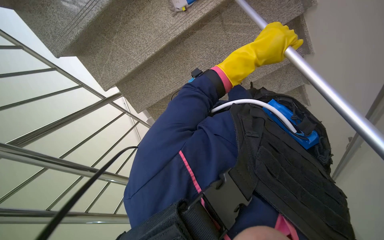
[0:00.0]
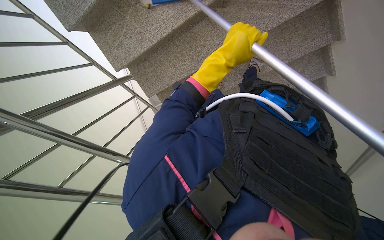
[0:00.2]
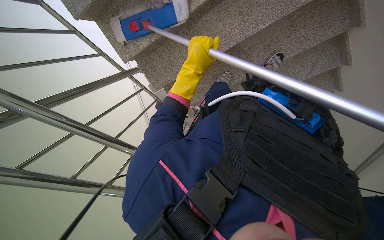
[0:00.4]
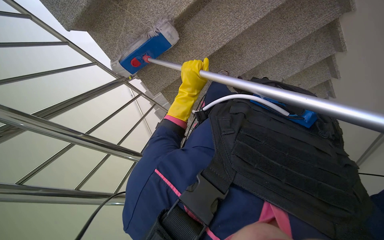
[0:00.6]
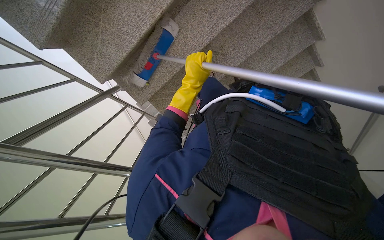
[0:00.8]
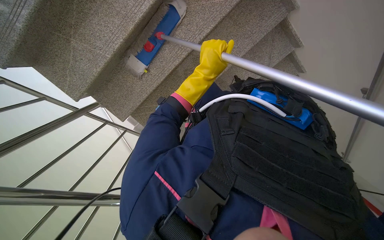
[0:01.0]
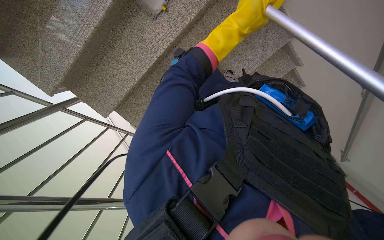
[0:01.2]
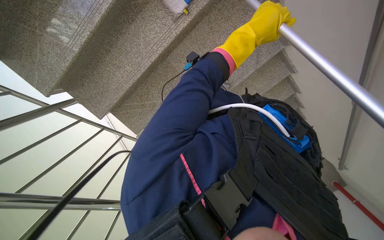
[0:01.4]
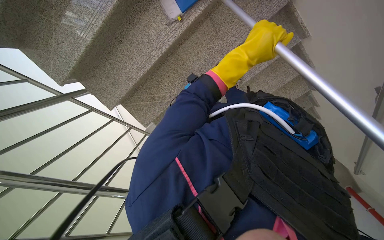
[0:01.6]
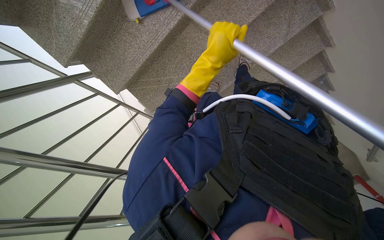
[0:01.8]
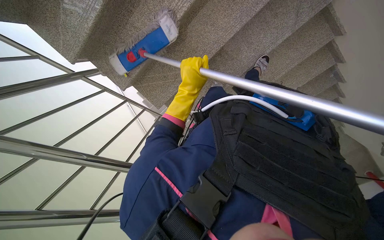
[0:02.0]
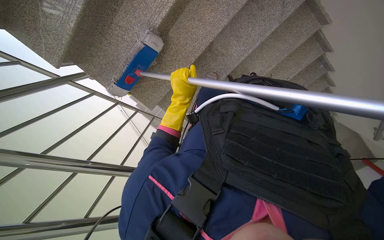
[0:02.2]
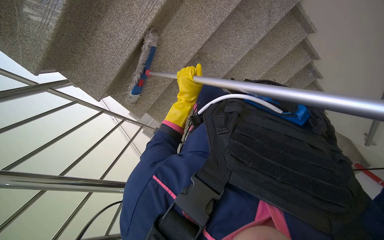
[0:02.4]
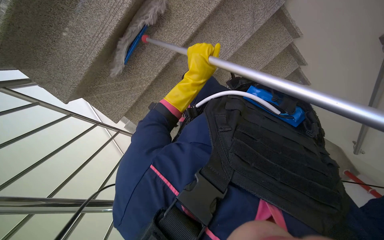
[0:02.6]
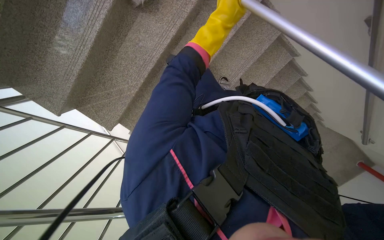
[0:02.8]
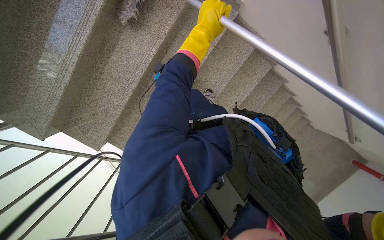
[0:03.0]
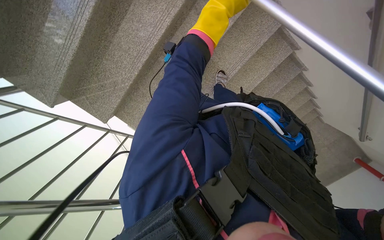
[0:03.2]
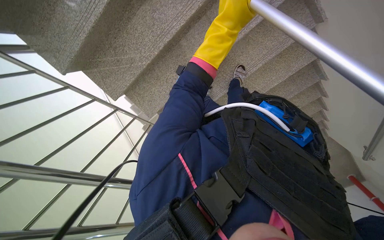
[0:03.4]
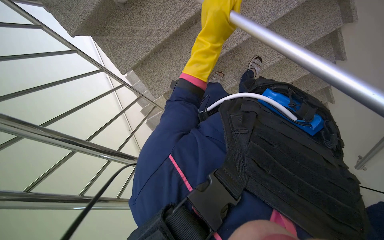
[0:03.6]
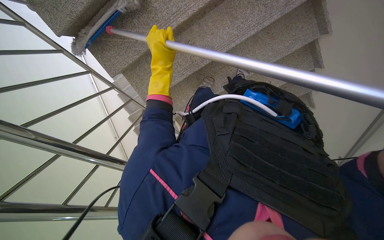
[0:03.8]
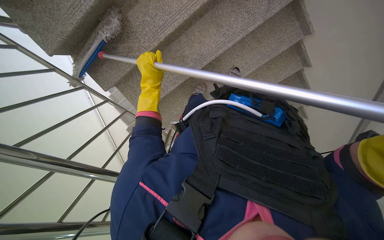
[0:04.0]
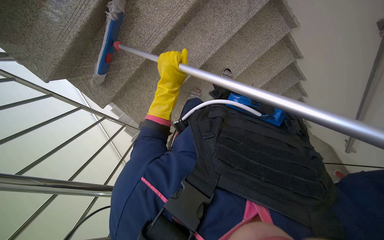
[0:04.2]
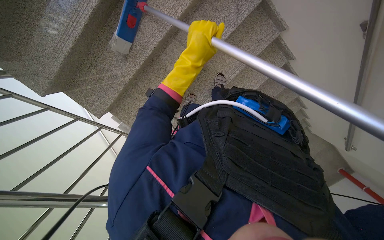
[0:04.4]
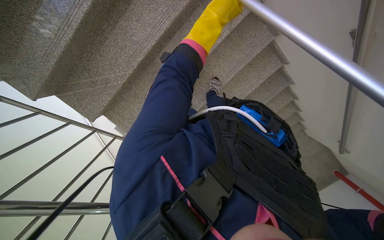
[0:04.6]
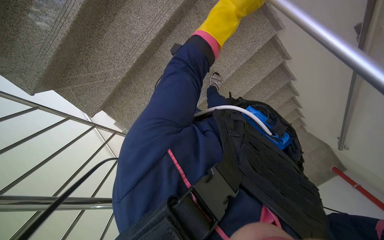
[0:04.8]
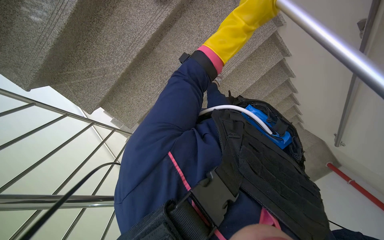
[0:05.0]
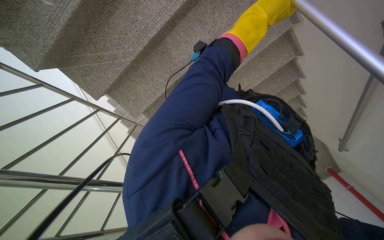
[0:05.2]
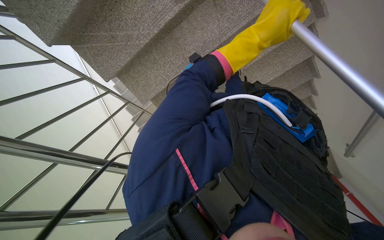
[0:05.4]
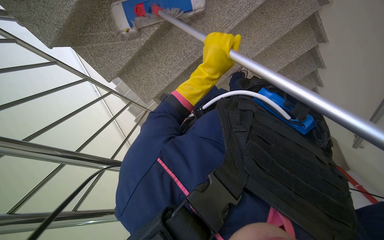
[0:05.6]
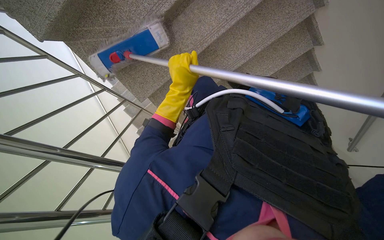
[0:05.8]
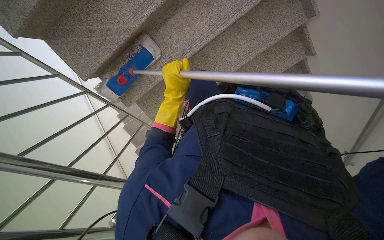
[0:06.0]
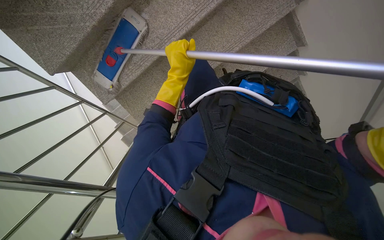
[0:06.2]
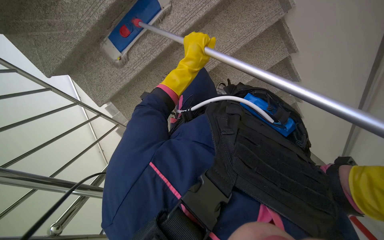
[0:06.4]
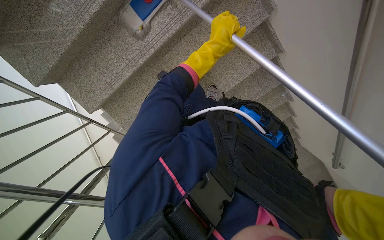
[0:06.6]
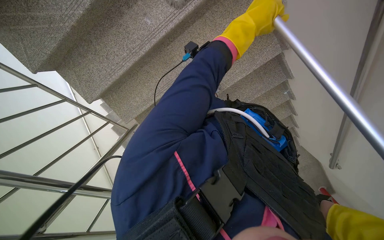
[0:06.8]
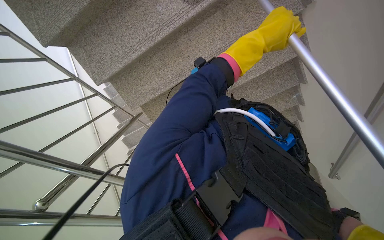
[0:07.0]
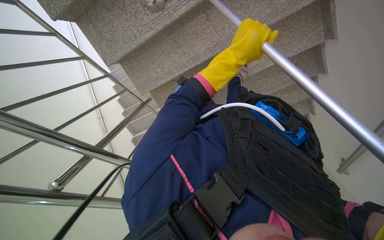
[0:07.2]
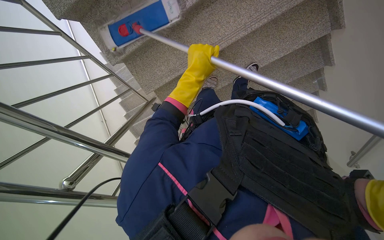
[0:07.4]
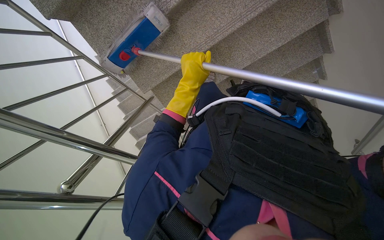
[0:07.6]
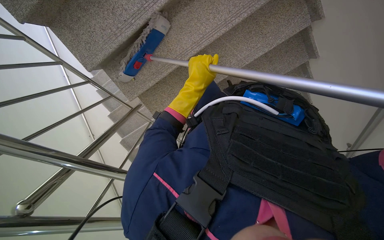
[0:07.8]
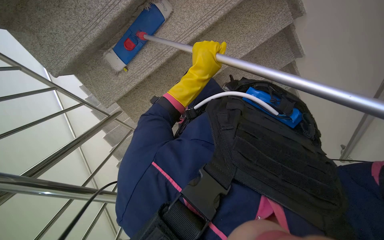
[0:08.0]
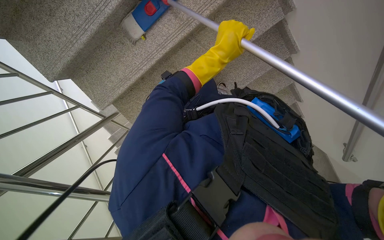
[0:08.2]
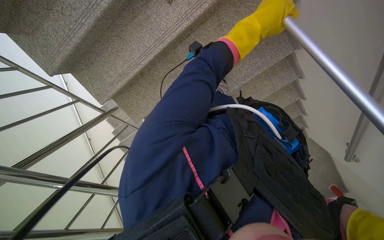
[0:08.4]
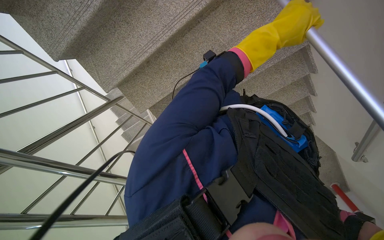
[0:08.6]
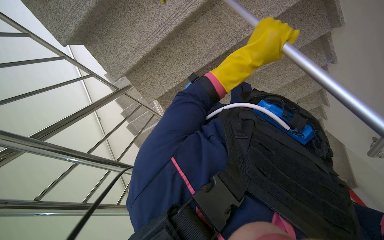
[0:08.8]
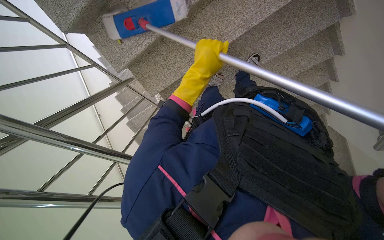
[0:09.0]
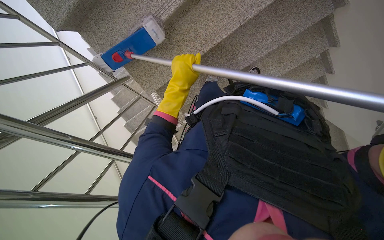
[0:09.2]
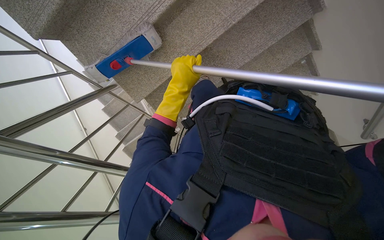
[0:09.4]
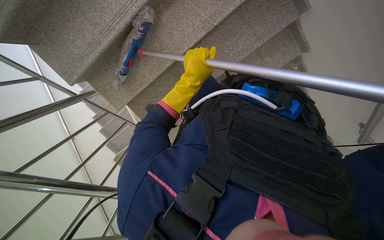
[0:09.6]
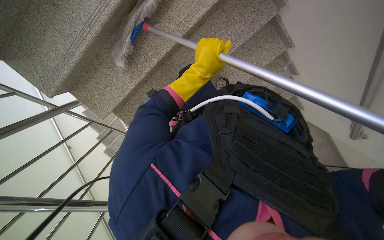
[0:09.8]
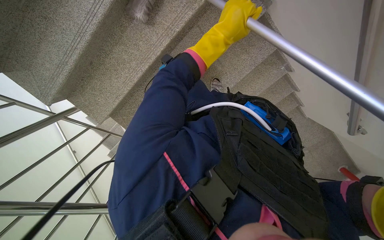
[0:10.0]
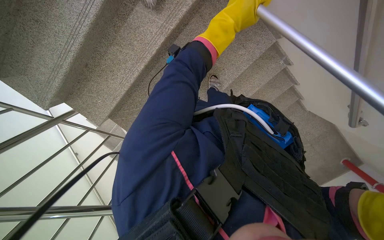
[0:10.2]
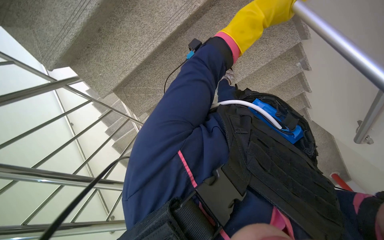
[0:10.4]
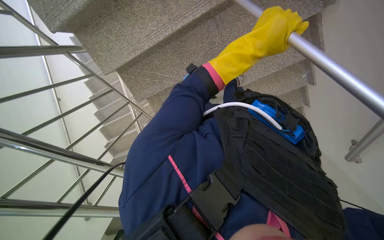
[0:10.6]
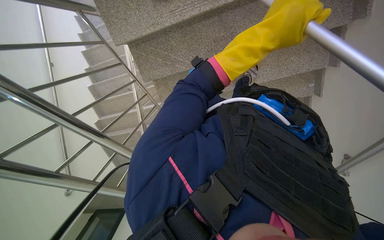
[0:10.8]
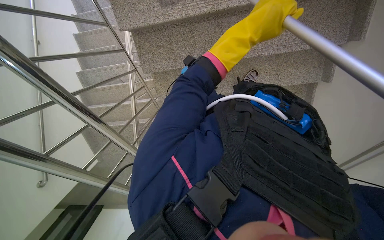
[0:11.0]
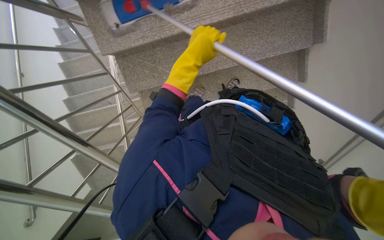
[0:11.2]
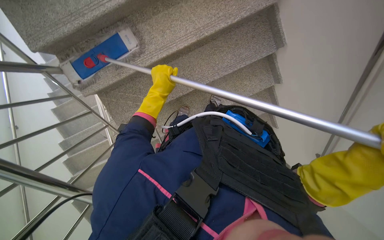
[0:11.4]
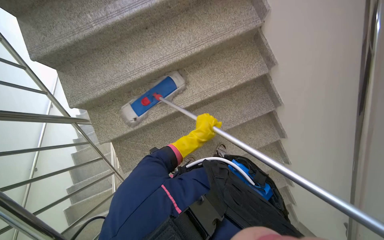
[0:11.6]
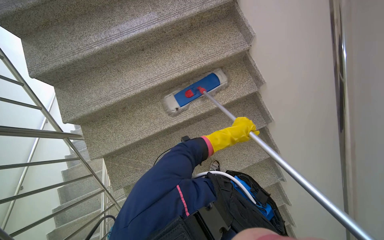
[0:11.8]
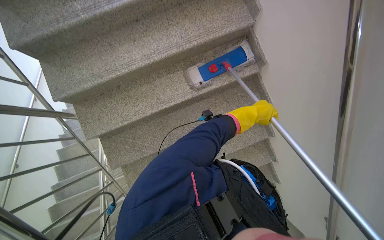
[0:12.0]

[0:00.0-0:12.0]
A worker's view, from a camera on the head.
Job: mopping floor.
The whole recording: Mopping stairs. The worker mops the stairs and landing with a long-handled mop.
0:00.0 to 0:01.6: The left hand travels to the left and back again, roughly 30 cm each way.
0:04.4 to 0:06.0: The left hand travels farther from the camera and down the picture by approximately 30 cm, and goes to the right and returns, about 15 cm each way.
0:06.0 to 0:07.6: The left hand reaches approximately 40 cm to the right, then returns.
0:07.6 to 0:09.0: The left hand goes to the right and returns, about 40 cm each way.
0:09.0 to 0:10.4: The left hand heads up the picture and to the right, covering some 25 cm.
0:10.4 to 0:12.0: The camera sweeps to the right, by about 20 degrees. The left hand heads down the picture, covering roughly 30 cm.

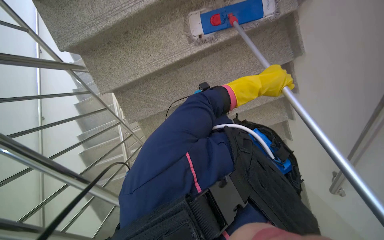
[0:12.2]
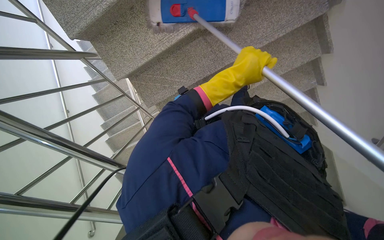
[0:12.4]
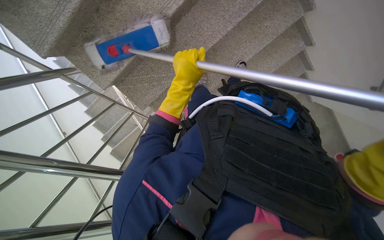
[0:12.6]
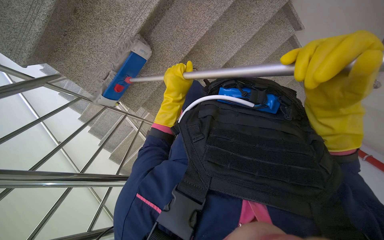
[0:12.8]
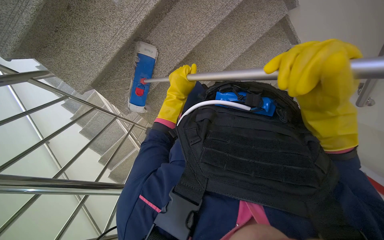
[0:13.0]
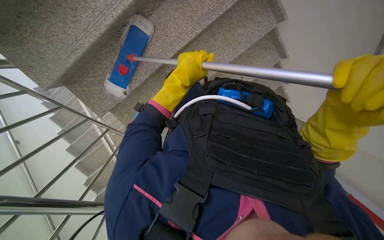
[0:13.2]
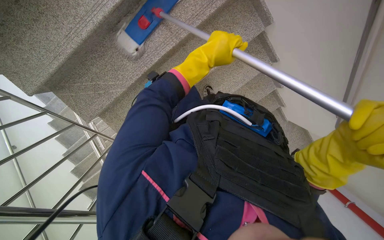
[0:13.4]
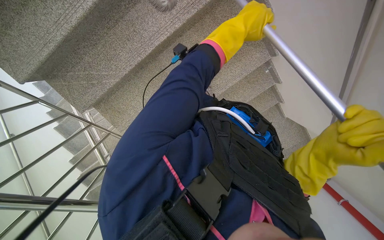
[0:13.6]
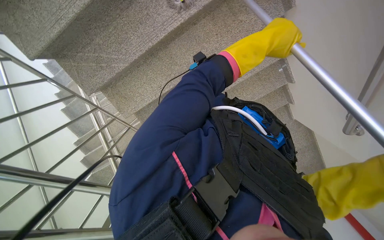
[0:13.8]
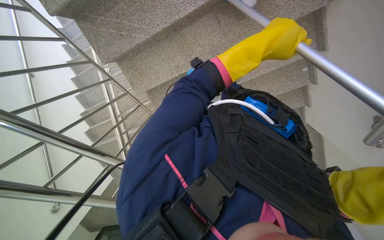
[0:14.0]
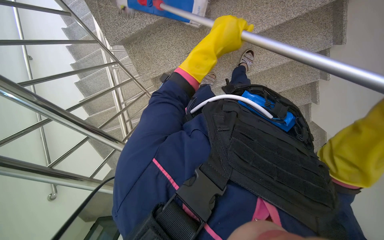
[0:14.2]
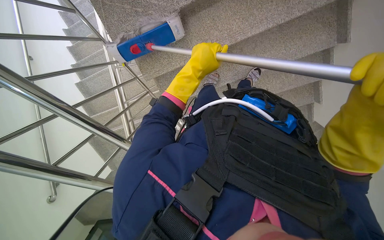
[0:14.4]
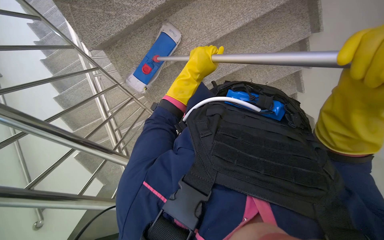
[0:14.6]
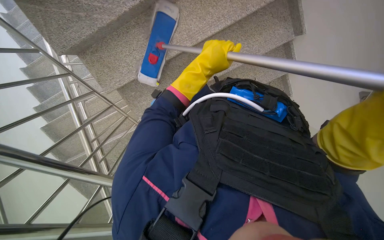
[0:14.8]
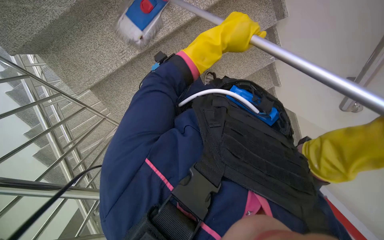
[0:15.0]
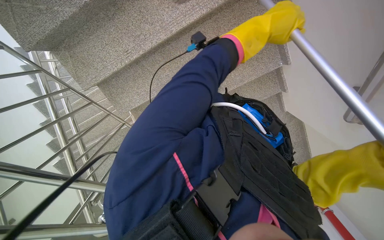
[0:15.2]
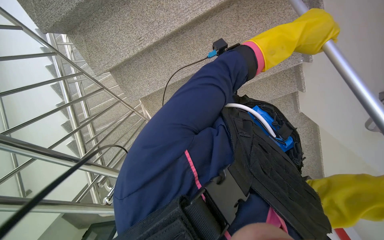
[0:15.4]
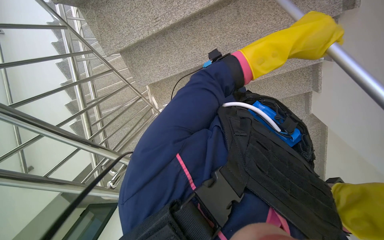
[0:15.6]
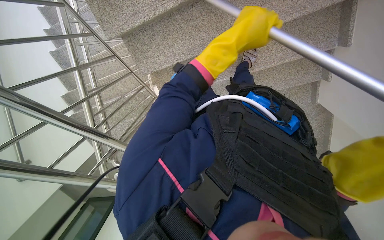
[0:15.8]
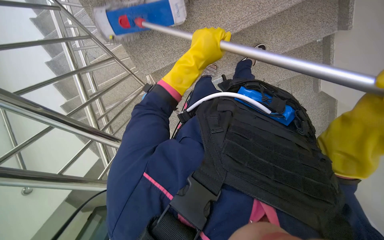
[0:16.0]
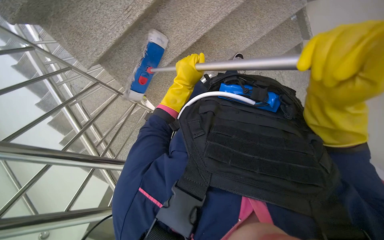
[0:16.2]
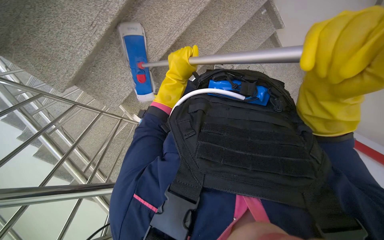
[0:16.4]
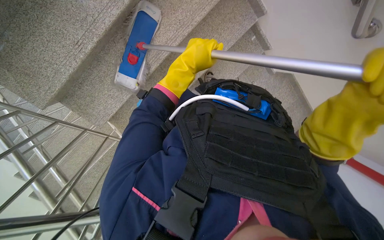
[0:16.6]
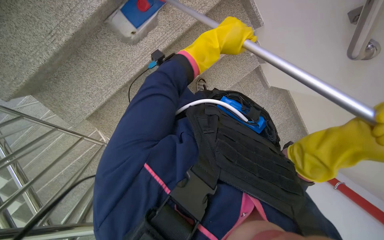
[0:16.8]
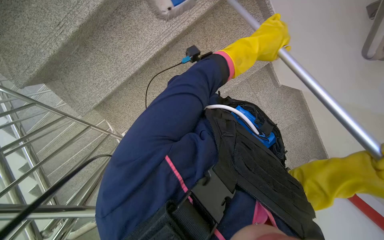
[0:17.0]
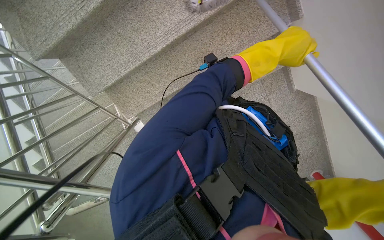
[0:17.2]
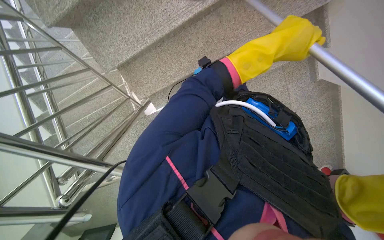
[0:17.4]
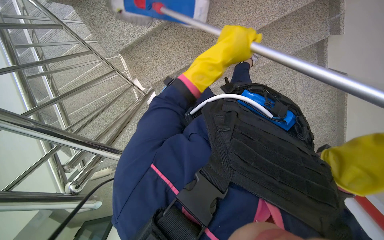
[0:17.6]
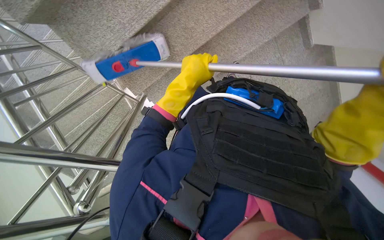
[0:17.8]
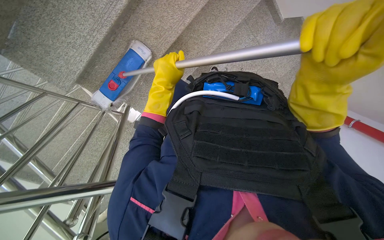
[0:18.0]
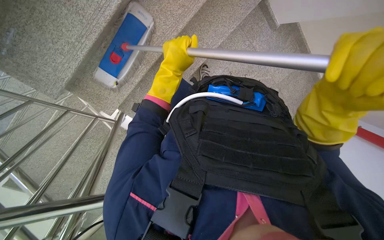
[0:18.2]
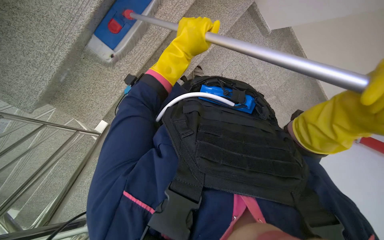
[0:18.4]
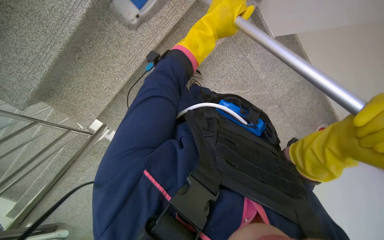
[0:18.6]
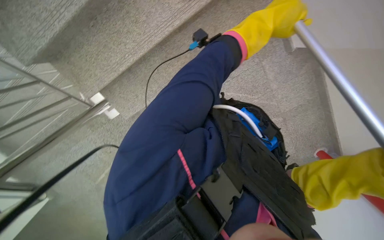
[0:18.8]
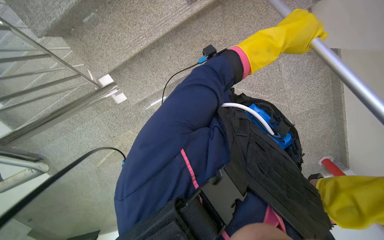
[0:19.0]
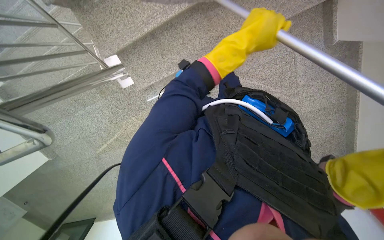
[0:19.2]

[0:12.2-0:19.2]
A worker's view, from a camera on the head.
Job: mopping floor.
The whole recording: Mopping stairs. The worker mops the stairs and landing with a long-handled mop.
0:12.2 to 0:13.6: The camera pitches downward, by roughly 15 degrees.
0:13.6 to 0:15.0: The left hand travels down the picture by approximately 10 cm, and goes to the left and returns, about 35 cm each way.
0:16.4 to 0:17.8: The left hand reaches approximately 50 cm to the right, then returns.
